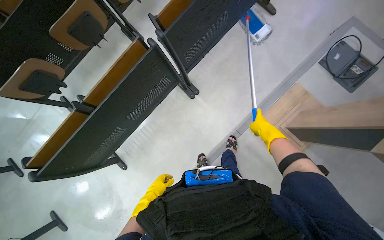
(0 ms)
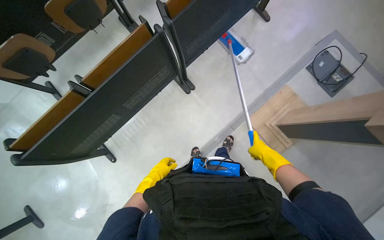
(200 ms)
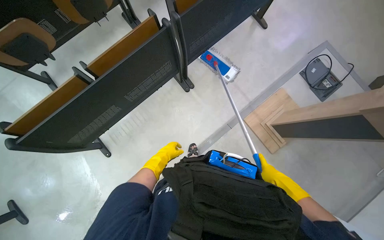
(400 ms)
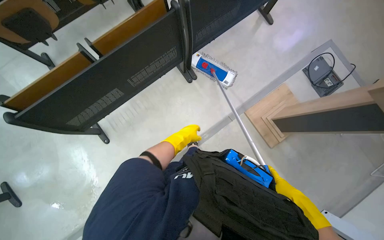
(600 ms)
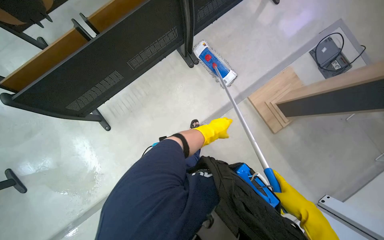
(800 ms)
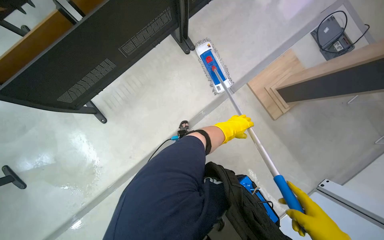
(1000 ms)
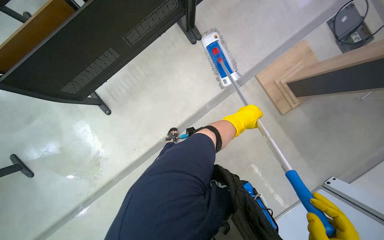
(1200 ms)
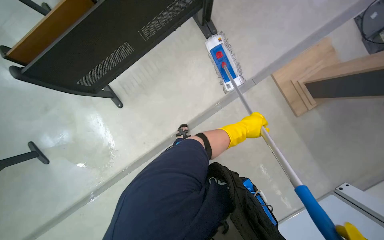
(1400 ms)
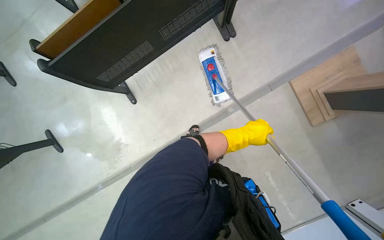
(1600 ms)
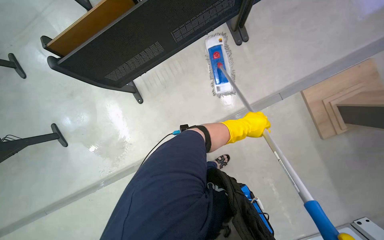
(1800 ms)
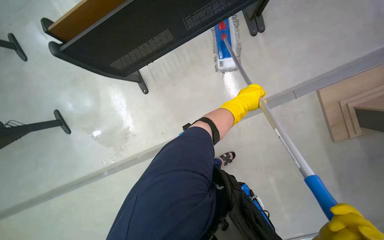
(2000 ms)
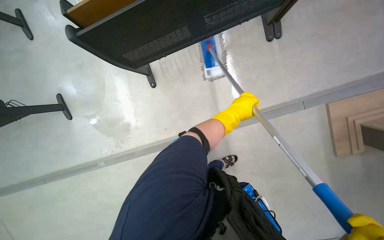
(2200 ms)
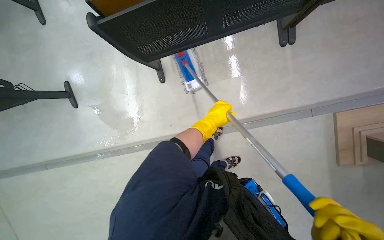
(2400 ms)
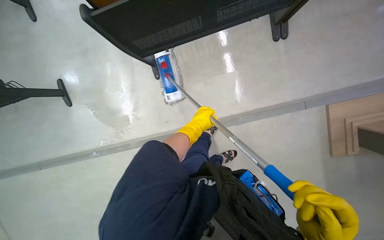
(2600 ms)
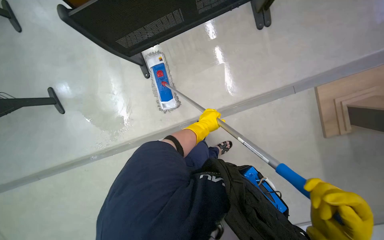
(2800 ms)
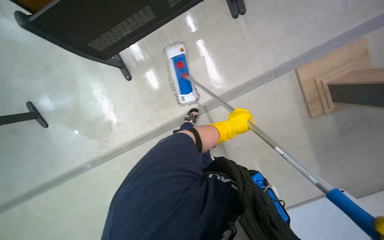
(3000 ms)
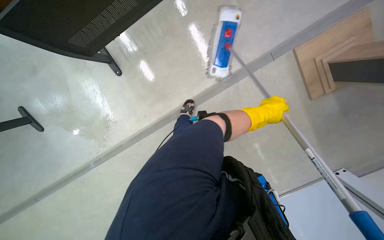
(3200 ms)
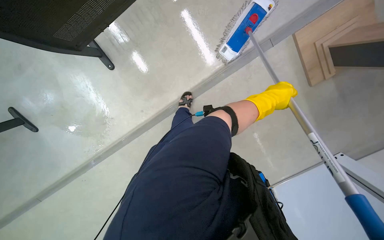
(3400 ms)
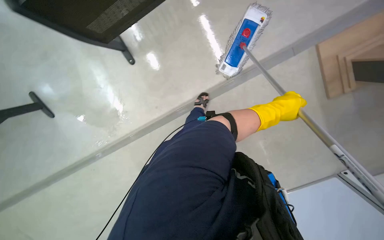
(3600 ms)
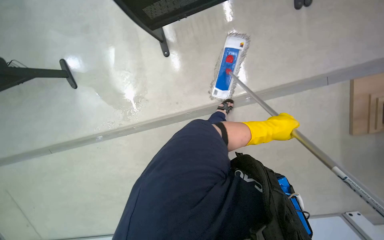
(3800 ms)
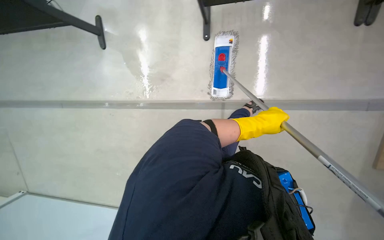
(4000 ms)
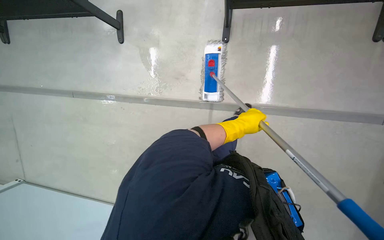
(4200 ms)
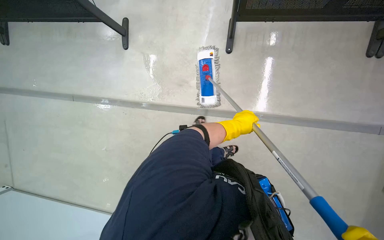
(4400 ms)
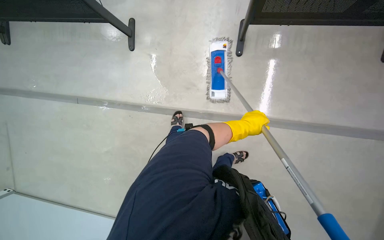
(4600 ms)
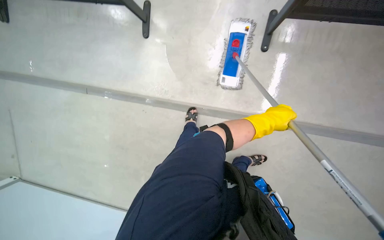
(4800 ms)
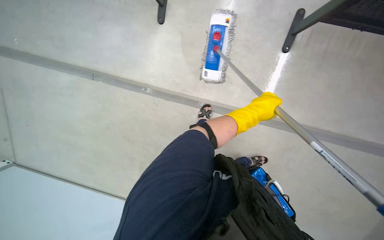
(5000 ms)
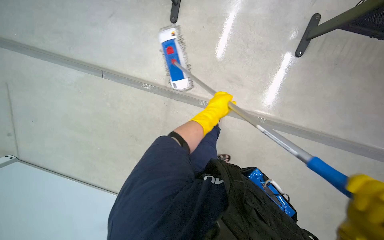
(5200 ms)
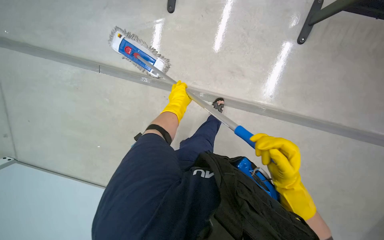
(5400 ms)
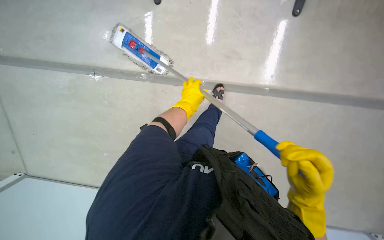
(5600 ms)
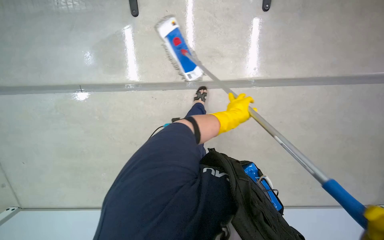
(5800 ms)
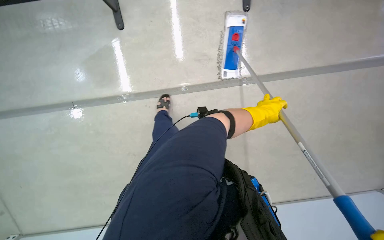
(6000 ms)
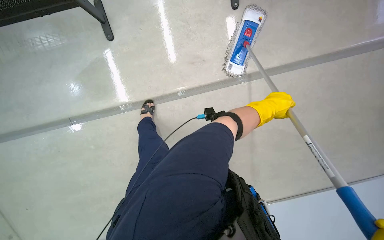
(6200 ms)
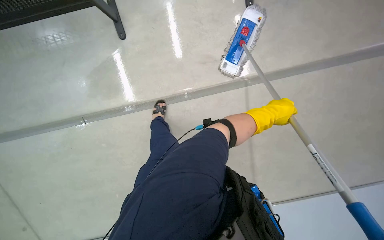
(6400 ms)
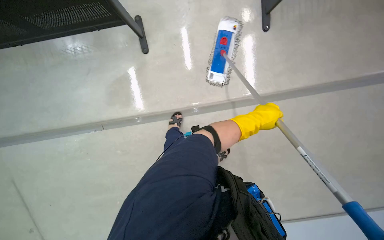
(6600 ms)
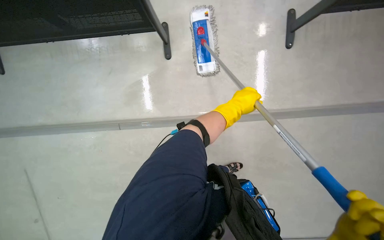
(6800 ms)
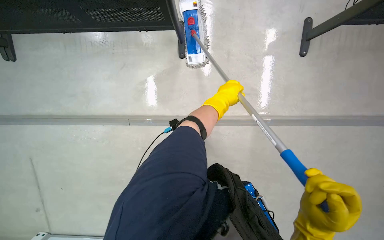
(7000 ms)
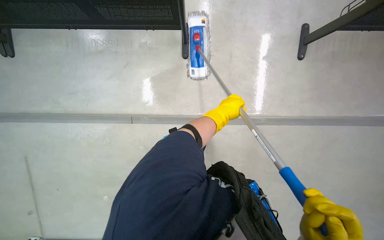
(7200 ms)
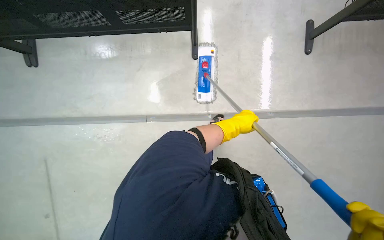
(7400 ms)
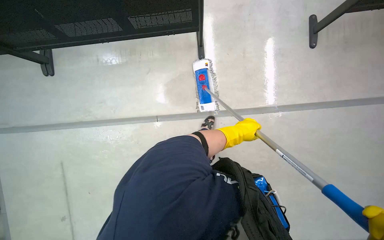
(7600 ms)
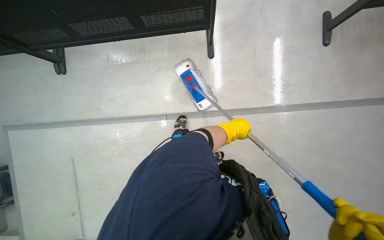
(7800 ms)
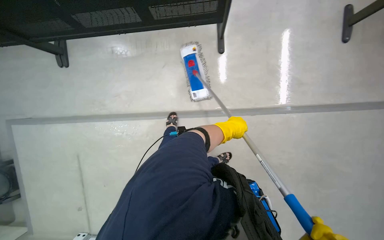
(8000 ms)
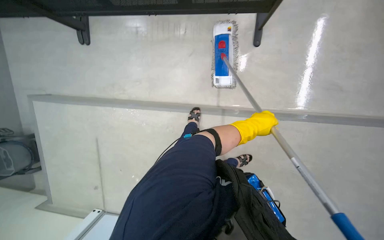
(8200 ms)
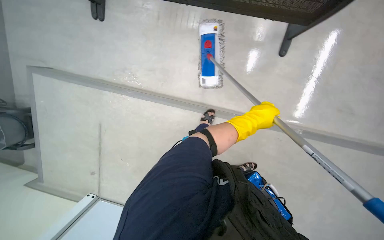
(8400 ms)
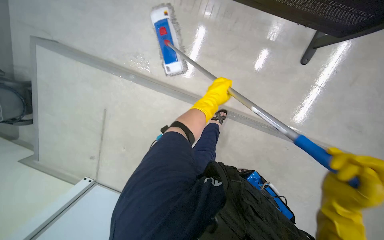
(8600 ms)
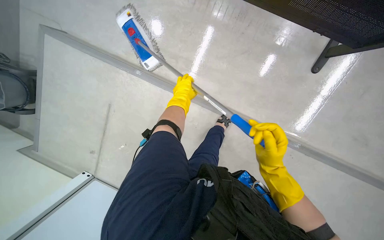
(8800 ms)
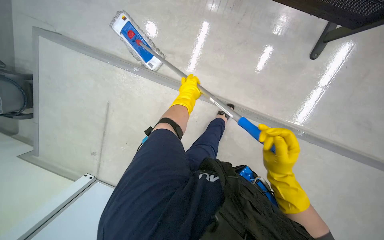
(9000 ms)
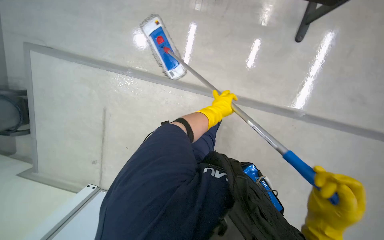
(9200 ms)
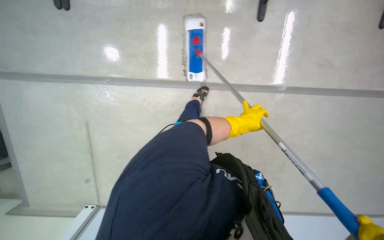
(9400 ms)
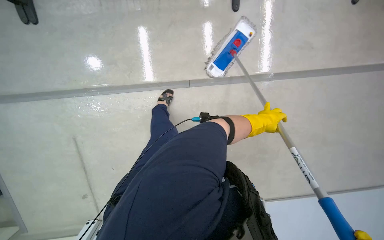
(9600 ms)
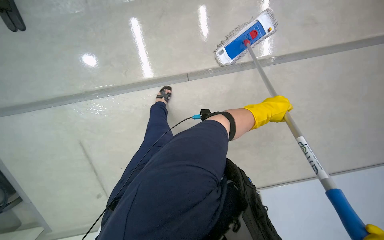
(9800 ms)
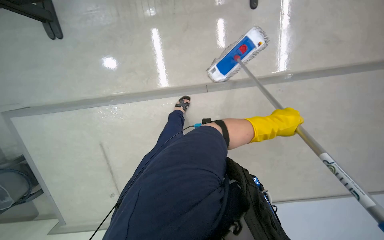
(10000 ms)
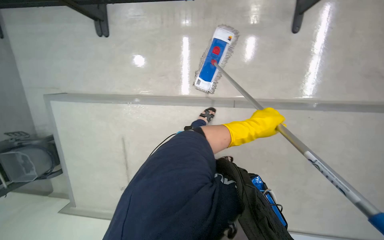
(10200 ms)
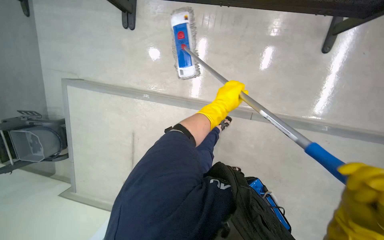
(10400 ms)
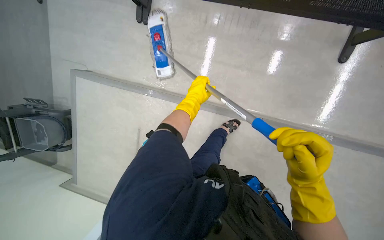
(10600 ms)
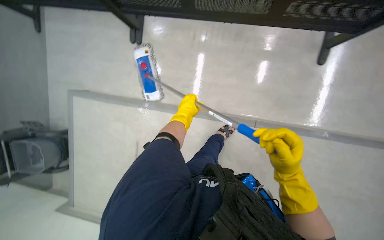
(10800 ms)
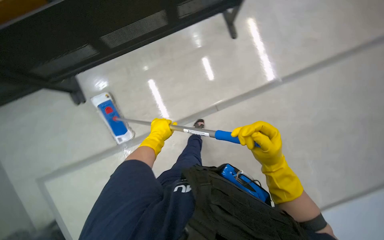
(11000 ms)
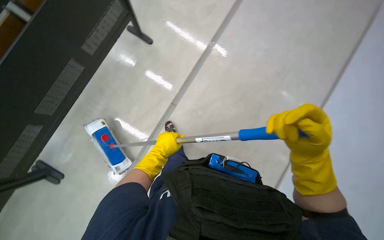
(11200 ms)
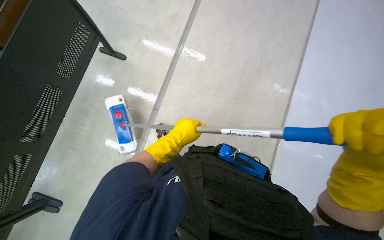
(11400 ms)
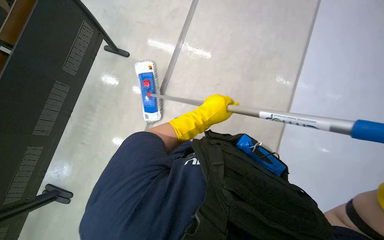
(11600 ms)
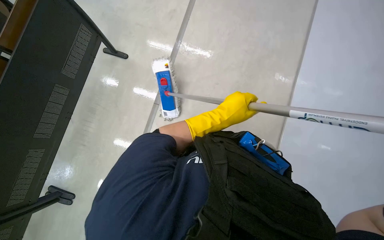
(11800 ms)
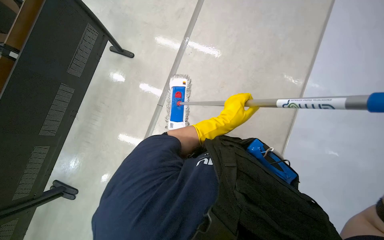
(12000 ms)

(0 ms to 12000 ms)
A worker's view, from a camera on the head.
Job: mopping floor.
The whole recording: Mopping lecture hall floor. The worker mops the floor in the lecture hall, moving chairs and other items as needed to clean the area.
0 ms - 1600 ms: The left hand travels to the right by about 15 cm.
1600 ms - 3000 ms: The left hand is displaced farther from the camera by roughly 10 cm, and travels to the left and back again, approximately 35 cm each way.
3000 ms - 4400 ms: The left hand goes to the right and returns, about 10 cm each way.
6000 ms - 7600 ms: The left hand heads to the left, covering some 15 cm.
7600 ms - 9000 ms: The camera travels roughly 50 cm. The view tilts roughly 15 degrees downward.
9000 ms - 10400 ms: The left hand goes roughly 20 cm to the right.
10400 ms - 12000 ms: The scene rotates counterclockwise by roughly 30 degrees.

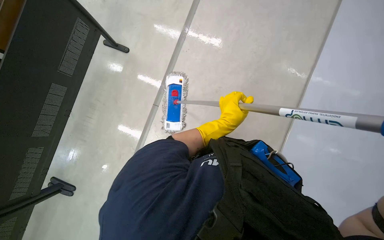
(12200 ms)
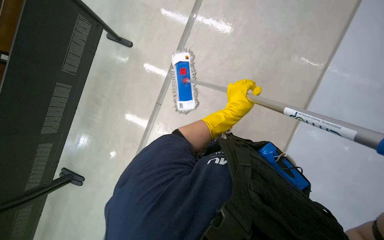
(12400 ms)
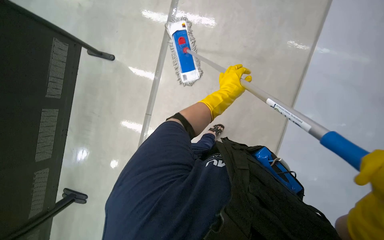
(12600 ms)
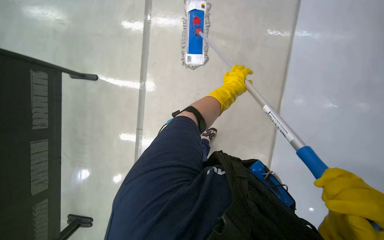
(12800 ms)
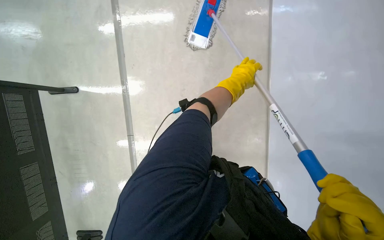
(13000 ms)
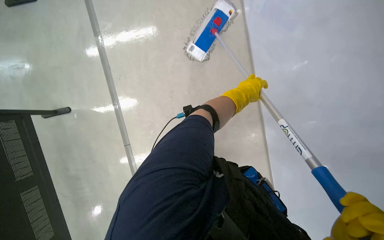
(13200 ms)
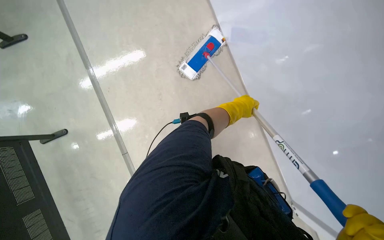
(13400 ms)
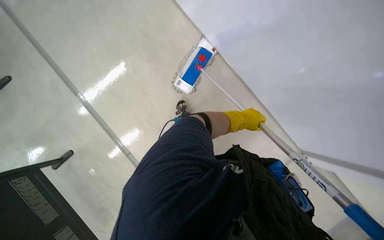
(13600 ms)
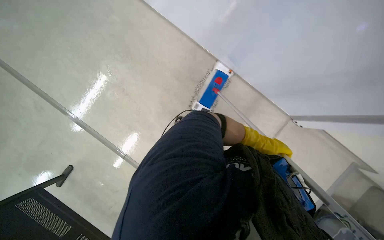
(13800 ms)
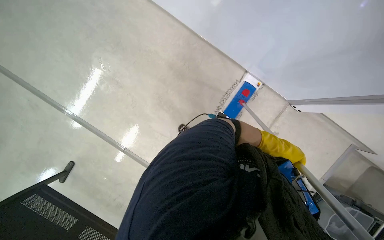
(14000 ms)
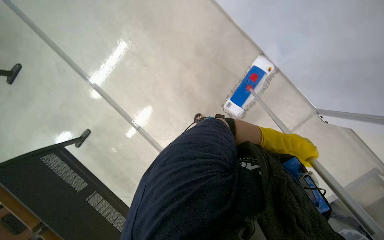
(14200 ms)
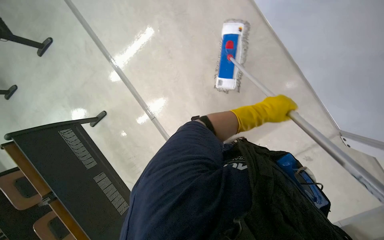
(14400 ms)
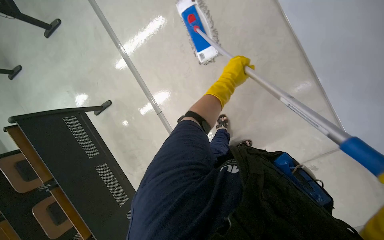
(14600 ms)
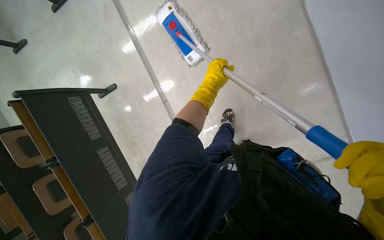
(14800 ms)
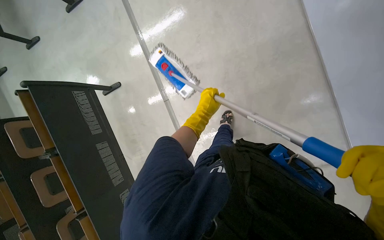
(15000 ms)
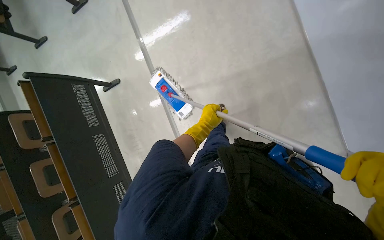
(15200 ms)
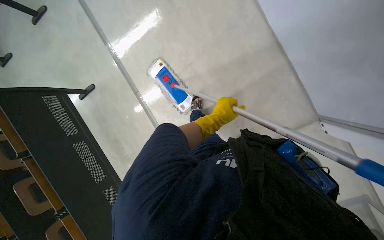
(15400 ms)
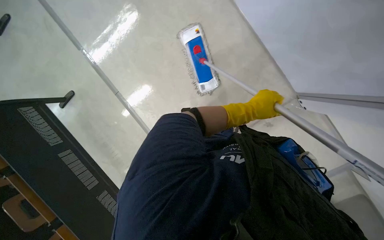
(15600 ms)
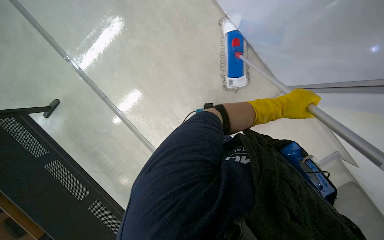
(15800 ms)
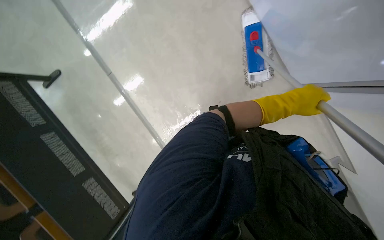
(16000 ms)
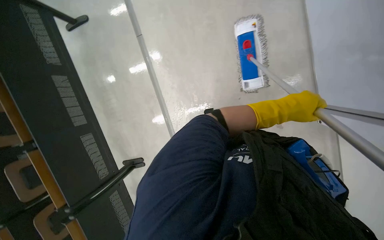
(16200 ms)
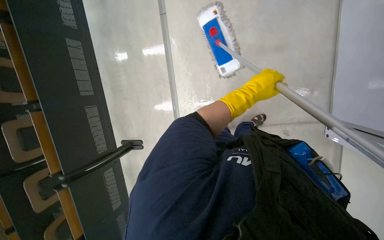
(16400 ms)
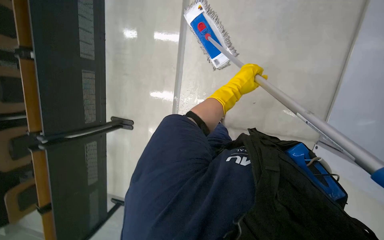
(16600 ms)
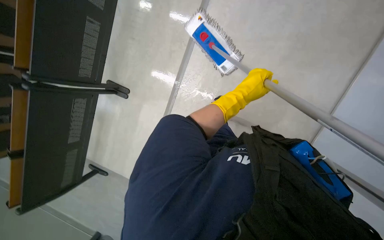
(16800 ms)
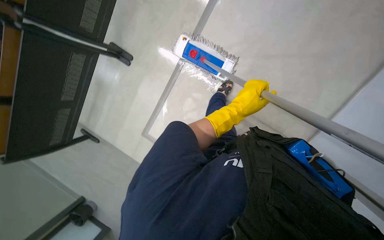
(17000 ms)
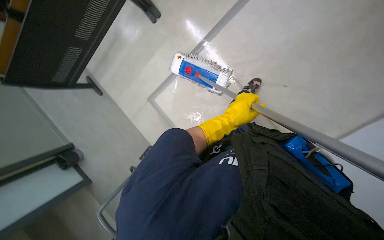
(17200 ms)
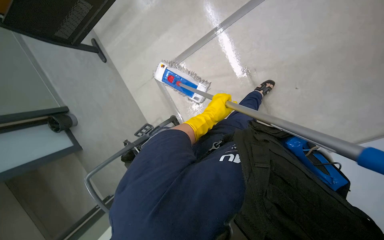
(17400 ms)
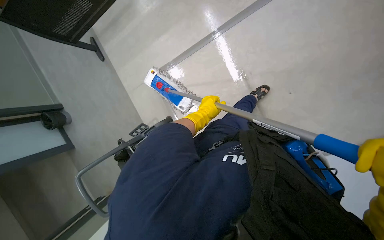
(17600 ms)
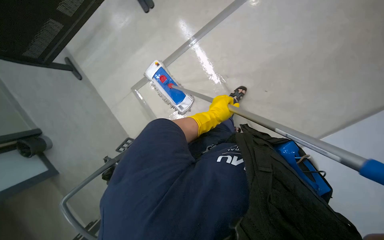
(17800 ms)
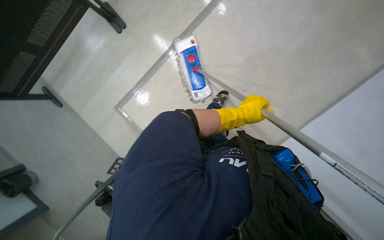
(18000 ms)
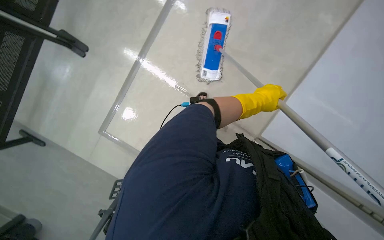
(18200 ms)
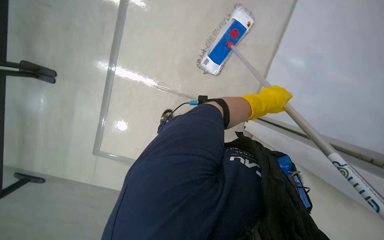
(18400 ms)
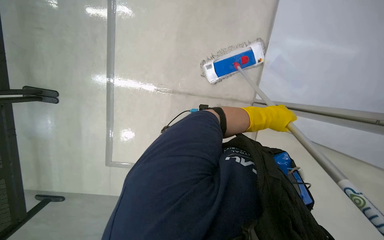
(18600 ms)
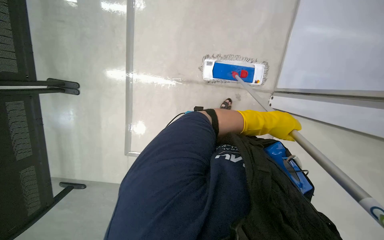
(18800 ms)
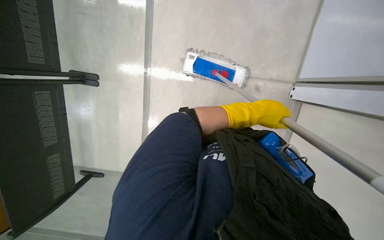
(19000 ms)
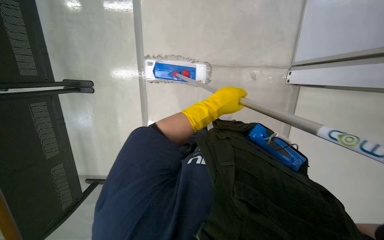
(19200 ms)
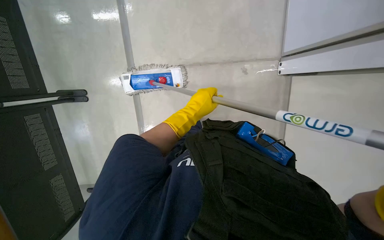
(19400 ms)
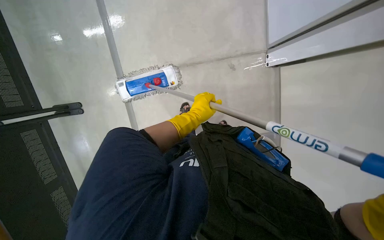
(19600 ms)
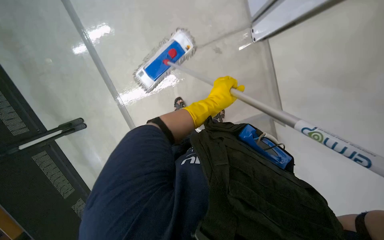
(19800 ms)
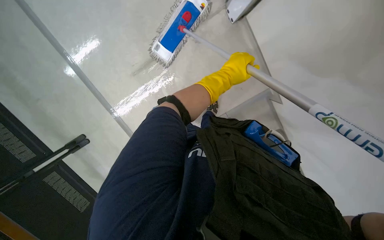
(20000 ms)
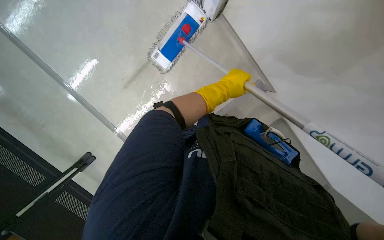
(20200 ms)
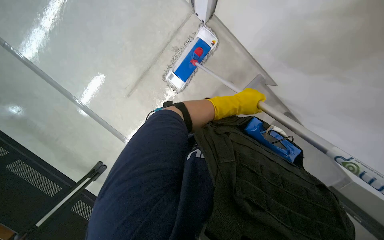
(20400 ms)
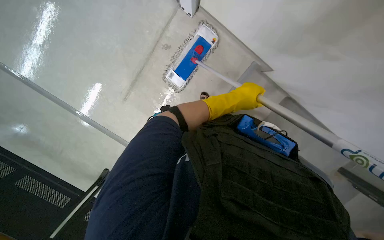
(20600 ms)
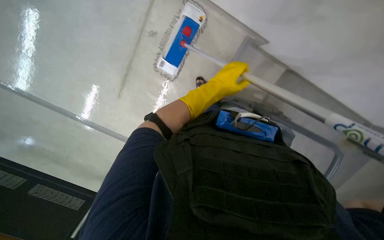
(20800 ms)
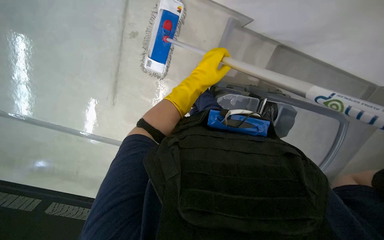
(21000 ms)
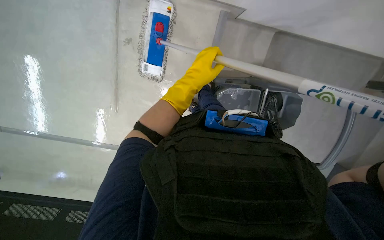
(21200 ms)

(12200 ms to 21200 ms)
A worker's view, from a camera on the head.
Job: mopping floor.
The whole recording: Mopping lecture hall floor. The worker mops the floor in the lecture hall, moving chairs and other items as needed to clean the area.
12200 ms - 13800 ms: The left hand heads to the right and down the picture, covering roughly 20 cm.
15200 ms - 16600 ms: The left hand travels to the right and back again, roughly 50 cm each way.
16600 ms - 18200 ms: The wearer's head swings approximately 35 degrees to the right. The camera pitches upward, by approximately 15 degrees.
19800 ms - 21200 ms: The camera is aimed some 25 degrees further to the left. The view tilts roughly 20 degrees downward. The scene turns approximately 35 degrees counterclockwise in the picture.
